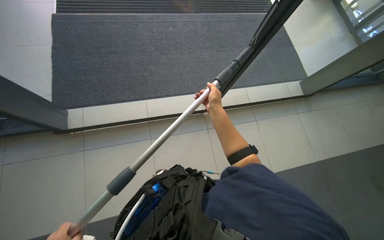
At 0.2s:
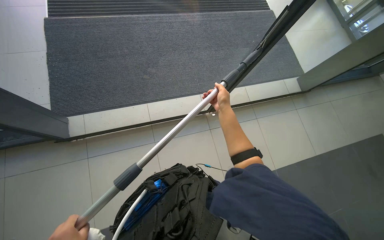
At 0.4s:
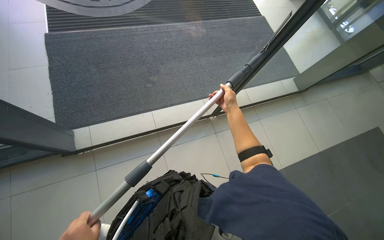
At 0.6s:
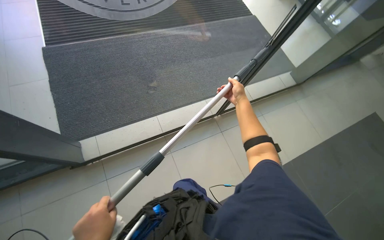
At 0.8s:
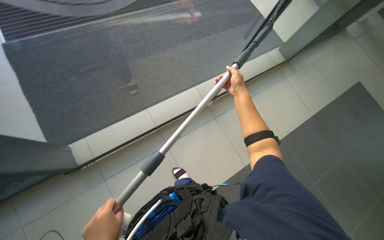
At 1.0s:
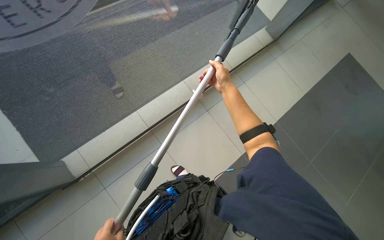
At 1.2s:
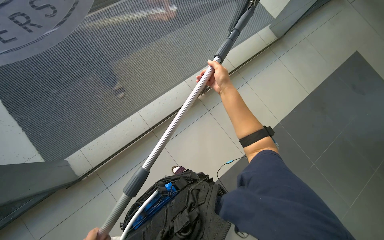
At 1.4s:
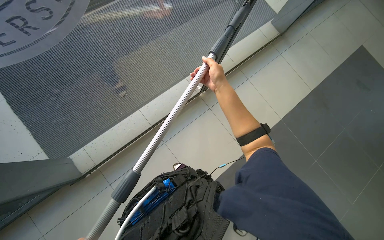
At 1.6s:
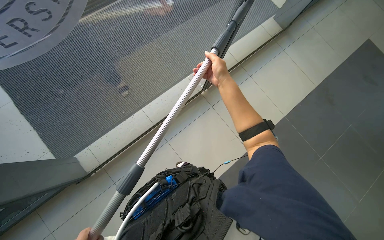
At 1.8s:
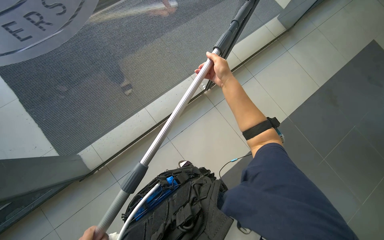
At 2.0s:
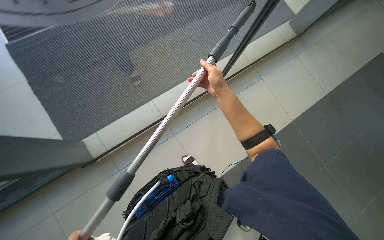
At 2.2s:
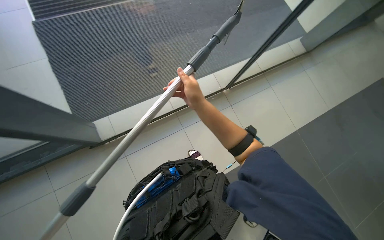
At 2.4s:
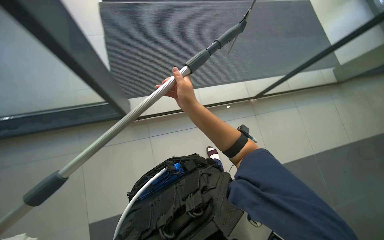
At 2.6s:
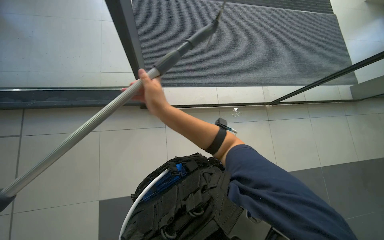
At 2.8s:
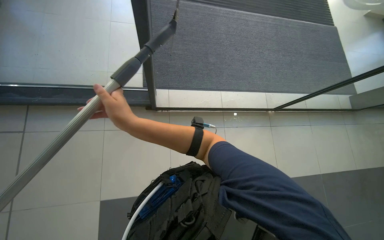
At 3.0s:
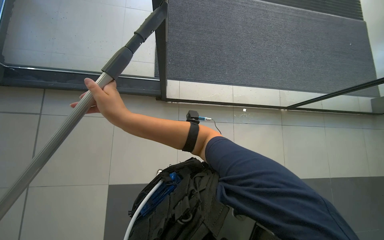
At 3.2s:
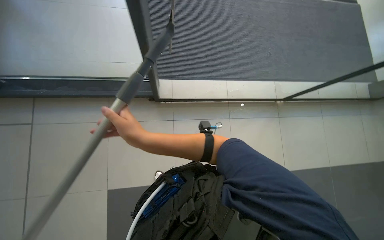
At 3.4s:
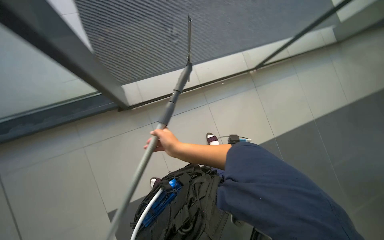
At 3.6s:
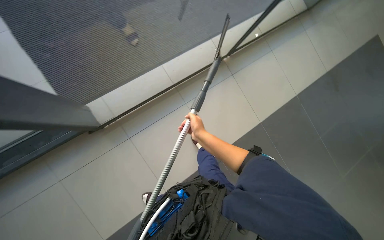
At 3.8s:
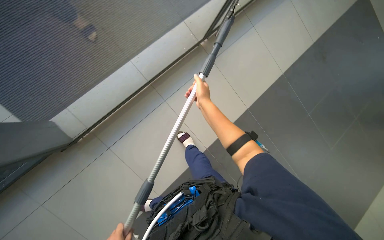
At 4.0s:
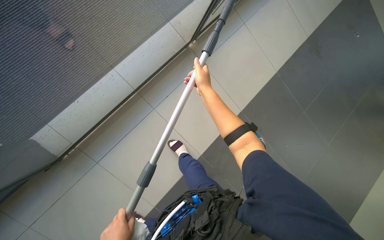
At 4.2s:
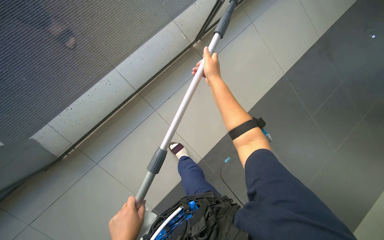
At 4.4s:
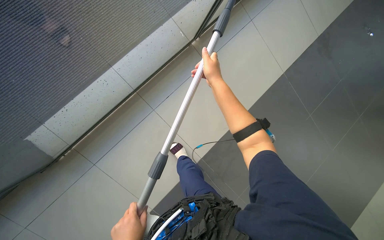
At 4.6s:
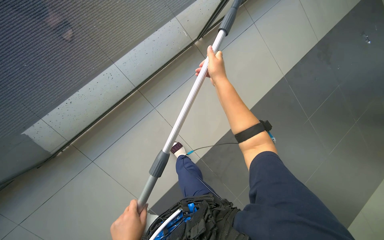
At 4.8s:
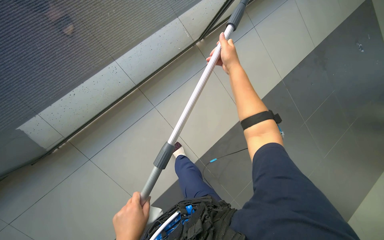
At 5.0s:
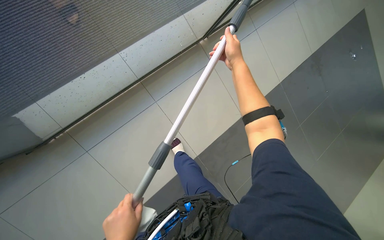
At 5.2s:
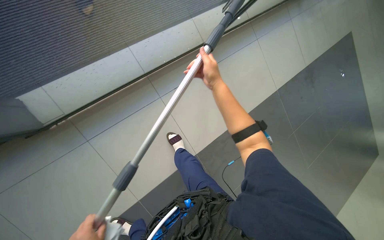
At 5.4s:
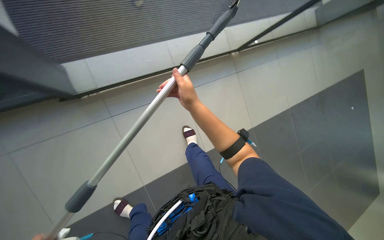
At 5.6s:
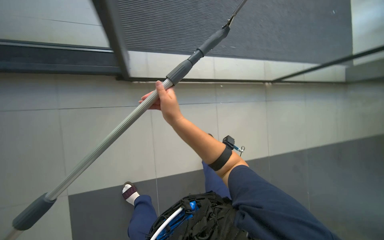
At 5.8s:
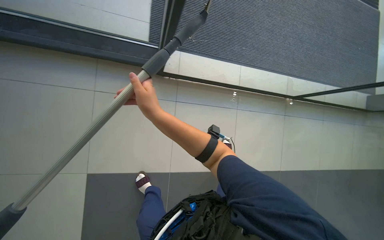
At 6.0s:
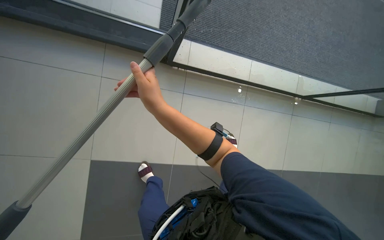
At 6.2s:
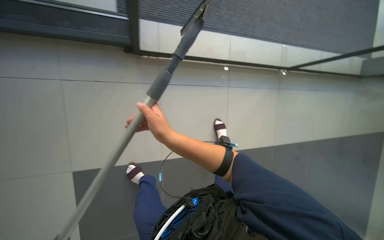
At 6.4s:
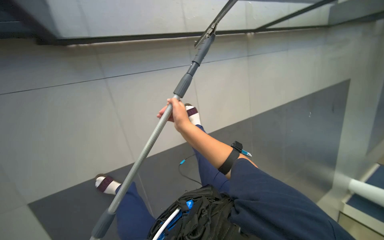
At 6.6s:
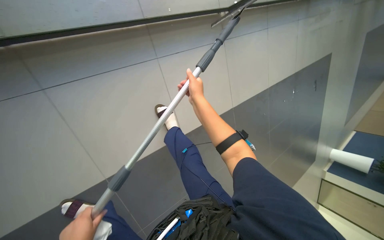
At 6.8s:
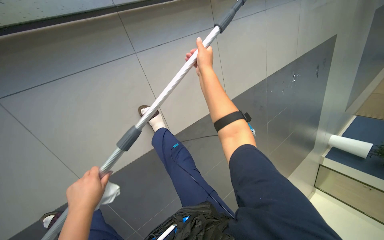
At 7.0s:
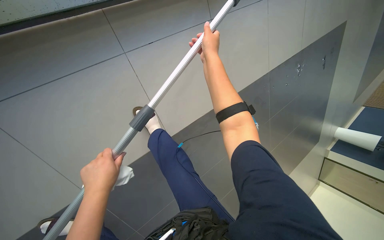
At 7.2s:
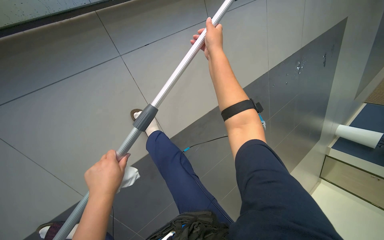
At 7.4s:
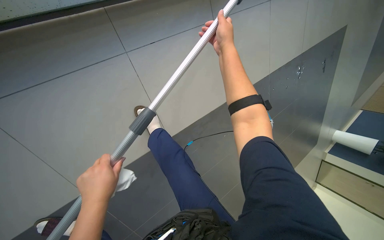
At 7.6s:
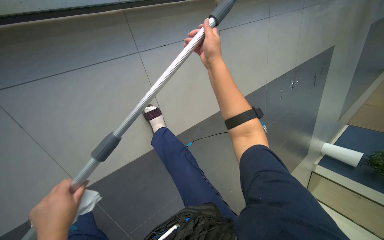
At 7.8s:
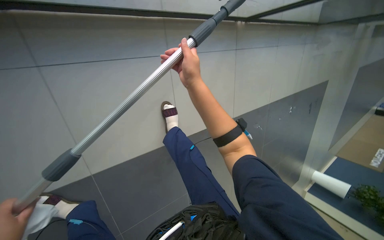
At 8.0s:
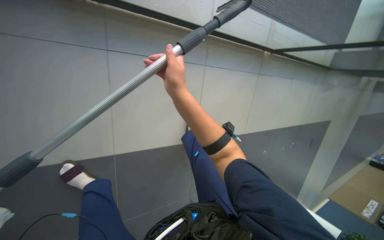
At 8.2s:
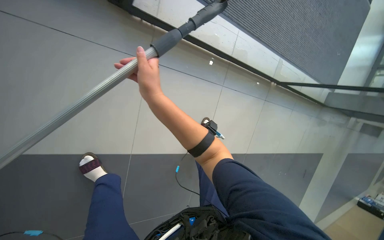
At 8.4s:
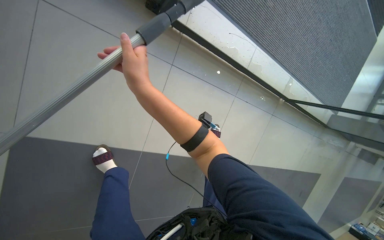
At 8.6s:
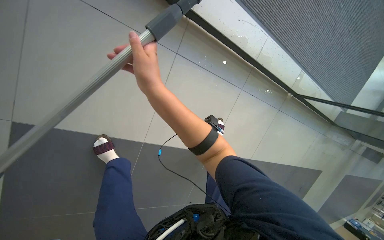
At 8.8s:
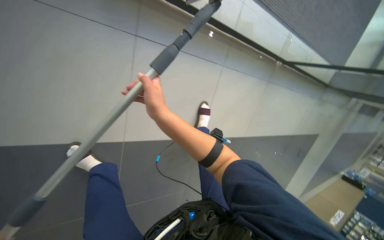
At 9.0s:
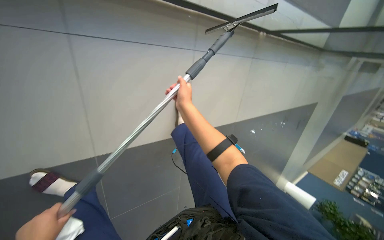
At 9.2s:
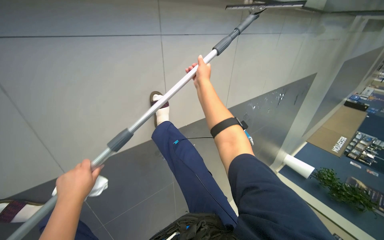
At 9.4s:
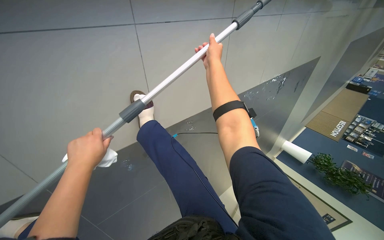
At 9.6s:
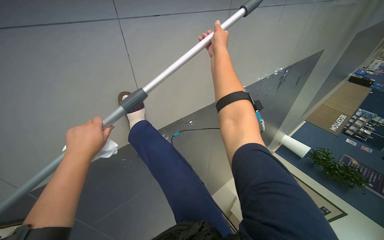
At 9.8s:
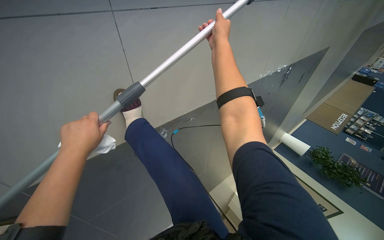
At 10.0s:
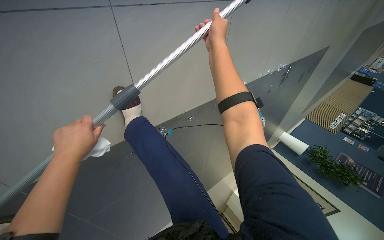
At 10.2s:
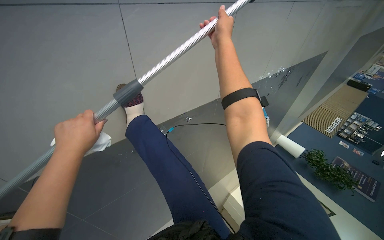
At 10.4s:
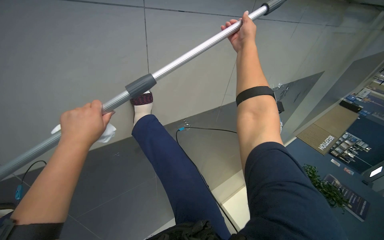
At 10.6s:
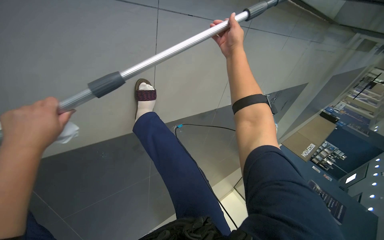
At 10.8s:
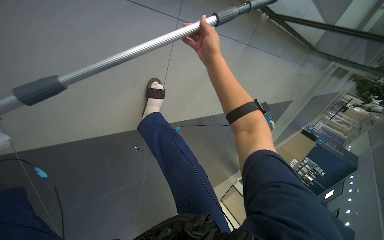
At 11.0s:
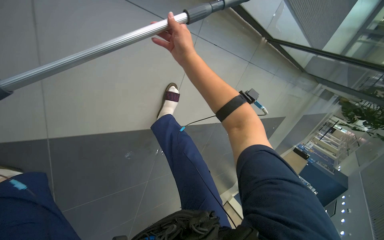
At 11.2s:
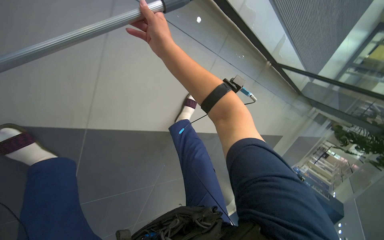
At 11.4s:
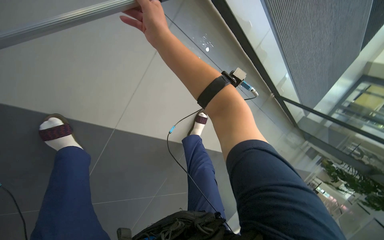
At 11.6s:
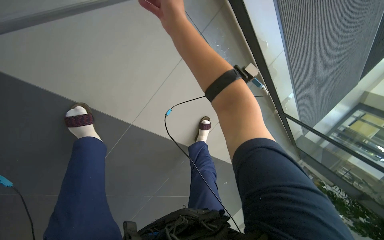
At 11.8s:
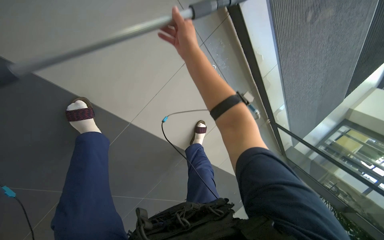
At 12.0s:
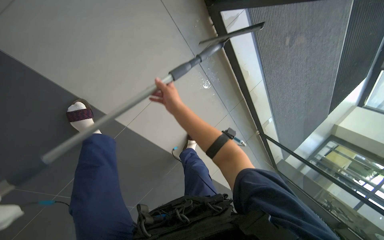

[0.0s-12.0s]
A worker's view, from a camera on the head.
Job: cleaning windows.
The whole recording: Cleaning glass panels with squeegee. The worker cleans large glass panels using a squeegee and a cloth.
0.0s to 1.6s: The scene turns about 25 degrees counterclockwise in the picture.
3.0s to 4.4s: The head travels about 80 cm. The camera pitches downward, by approximately 20 degrees. The scene turns about 45 degrees counterclockwise in the picture.
4.4s to 6.0s: The head travels about 60 cm. The scene rotates clockwise by roughly 35 degrees.
6.0s to 7.6s: The view tilts roughly 15 degrees downward. The right hand goes roughly 60 cm up the picture, farther from the camera and to the right.
9.0s to 10.4s: The wearer looks some 15 degrees further downward. The right hand goes some 50 cm up the picture and to the right.
10.4s to 12.0s: The head travels roughly 90 cm. The view pans to the right by some 20 degrees. The camera pitches upward, by about 40 degrees. The scene rotates clockwise by approximately 30 degrees.

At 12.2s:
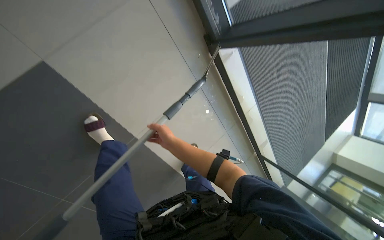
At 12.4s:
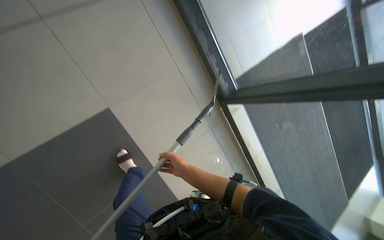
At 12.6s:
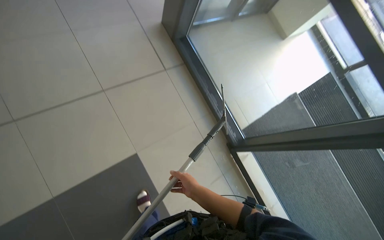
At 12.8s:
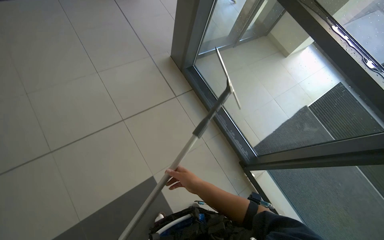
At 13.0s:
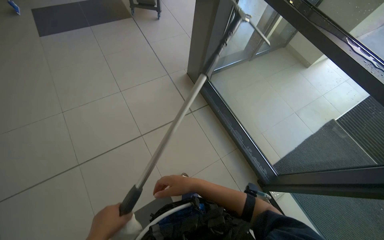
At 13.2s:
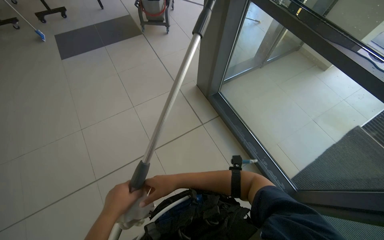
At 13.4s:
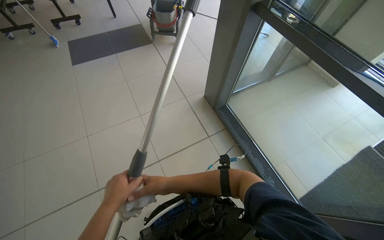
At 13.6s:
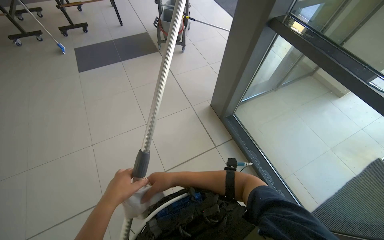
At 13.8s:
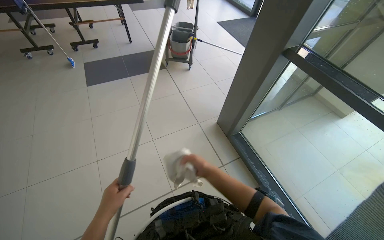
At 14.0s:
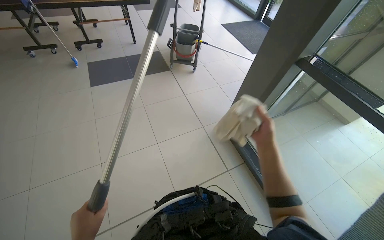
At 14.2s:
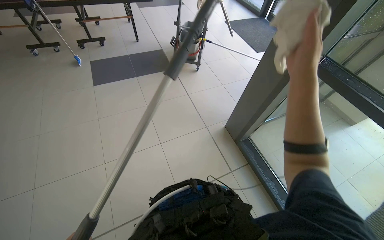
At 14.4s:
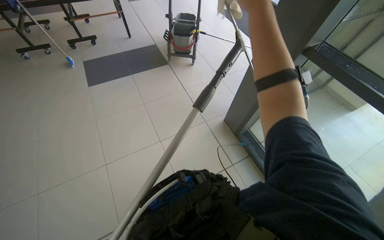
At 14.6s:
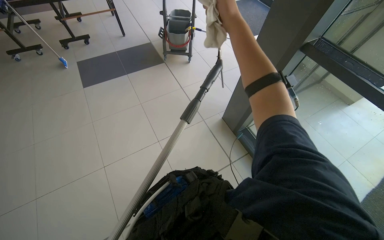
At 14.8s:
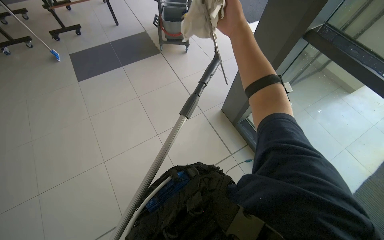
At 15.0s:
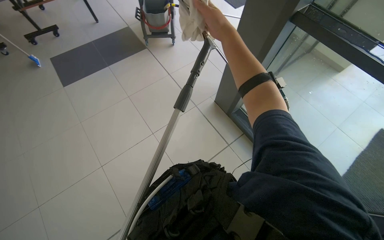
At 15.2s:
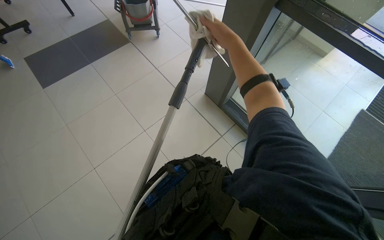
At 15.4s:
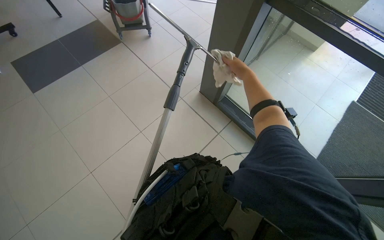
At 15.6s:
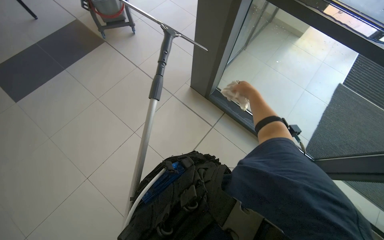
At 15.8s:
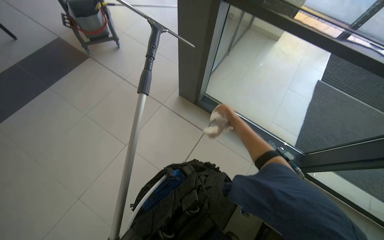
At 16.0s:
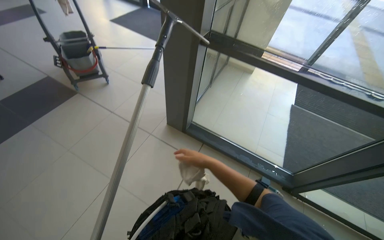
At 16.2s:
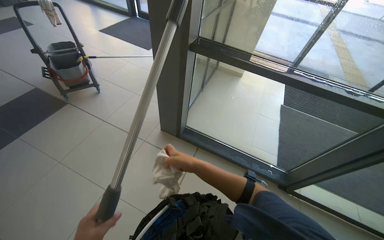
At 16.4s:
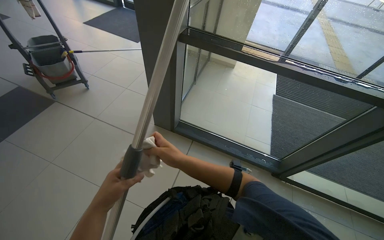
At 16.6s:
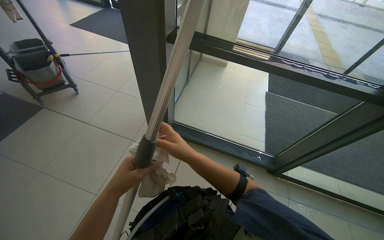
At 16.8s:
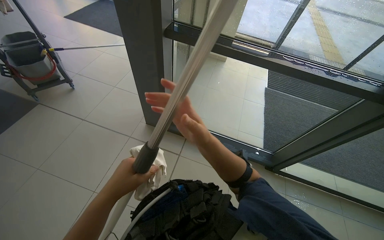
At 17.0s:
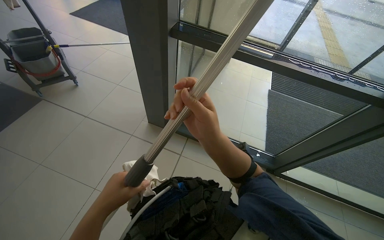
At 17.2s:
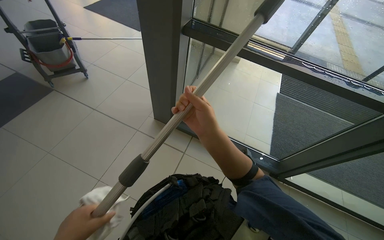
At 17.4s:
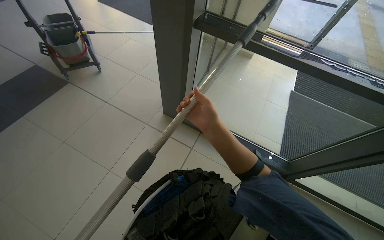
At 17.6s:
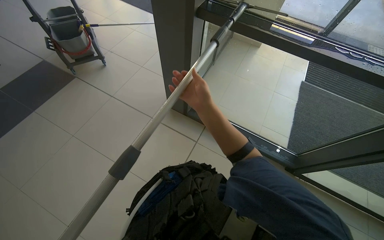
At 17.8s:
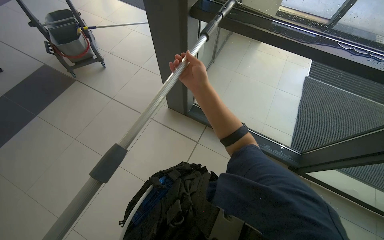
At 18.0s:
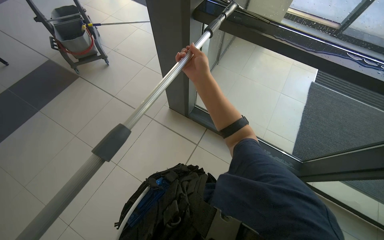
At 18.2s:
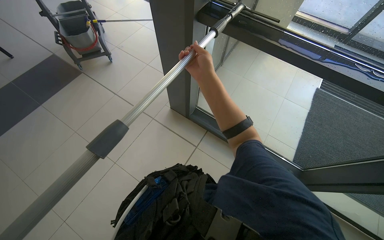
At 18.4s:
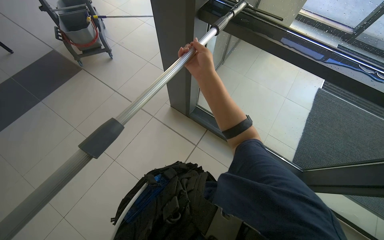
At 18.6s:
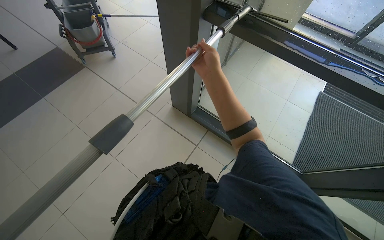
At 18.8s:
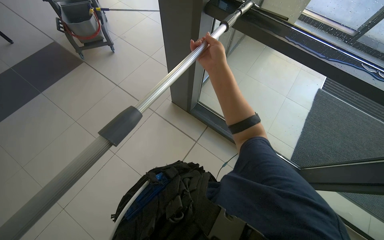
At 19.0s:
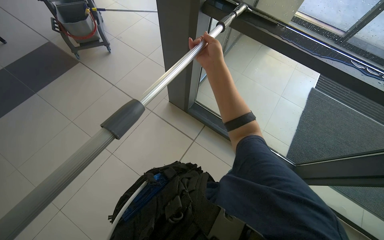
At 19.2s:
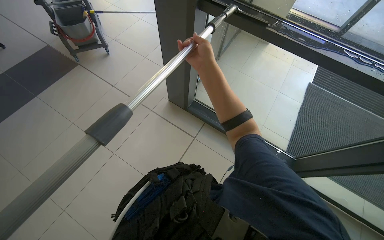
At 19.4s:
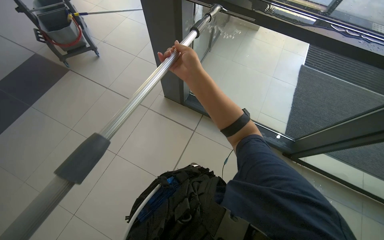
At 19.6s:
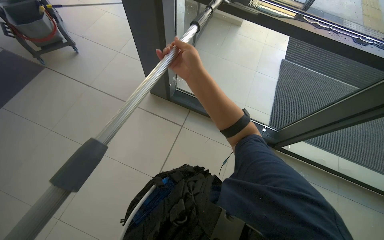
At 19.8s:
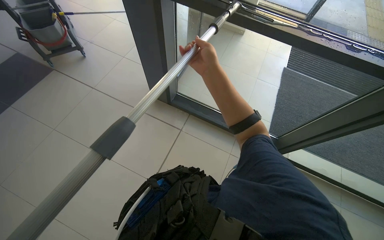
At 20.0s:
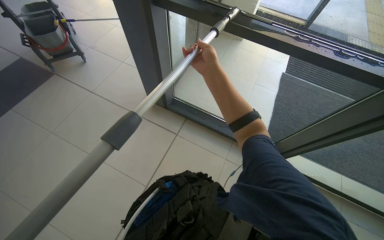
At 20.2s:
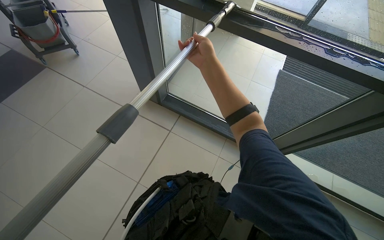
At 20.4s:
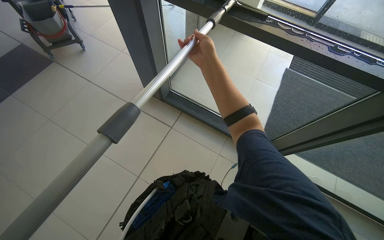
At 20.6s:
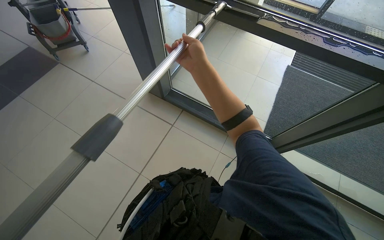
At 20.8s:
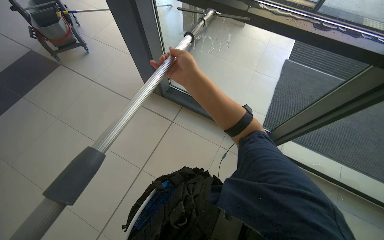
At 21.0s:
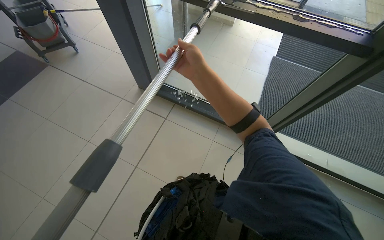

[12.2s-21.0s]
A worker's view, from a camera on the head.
Job: cleaning windows.
The whole recording: Cleaning glass panels with squeegee. The worker cleans large glass panels using a squeegee and a cloth.
12.2s to 13.6s: The camera is carried approximately 60 cm. The view swings about 25 degrees to the left. The view tilts about 35 degrees upward.
13.6s to 15.2s: The right hand goes some 60 cm up the picture.
15.2s to 16.6s: The wearer looks roughly 30 degrees further to the right. The right hand moves down the picture, some 30 cm.
16.6s to 18.0s: The right hand goes approximately 25 cm up the picture.
18.0s to 19.6s: The right hand goes some 10 cm nearer to the camera.
